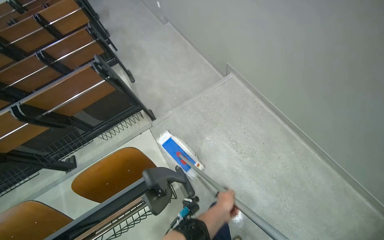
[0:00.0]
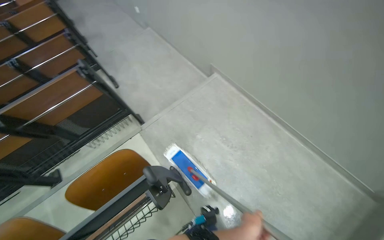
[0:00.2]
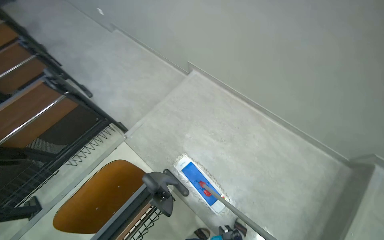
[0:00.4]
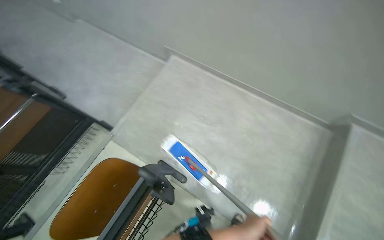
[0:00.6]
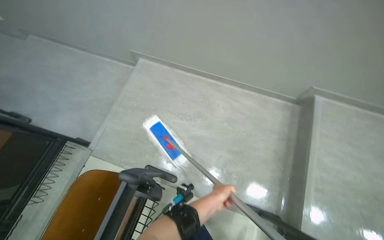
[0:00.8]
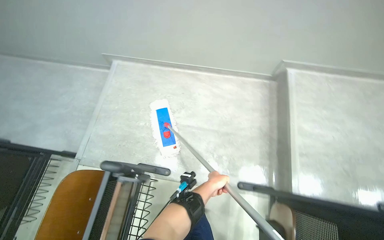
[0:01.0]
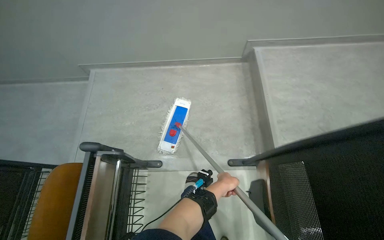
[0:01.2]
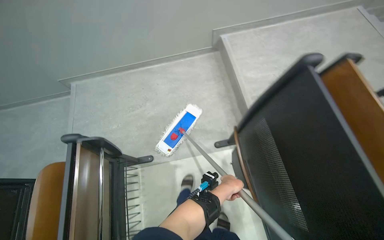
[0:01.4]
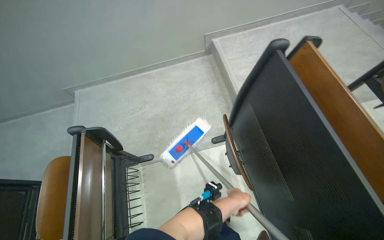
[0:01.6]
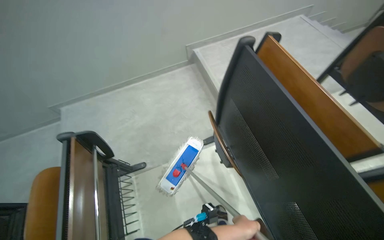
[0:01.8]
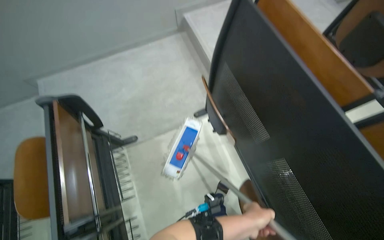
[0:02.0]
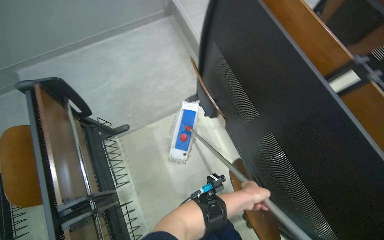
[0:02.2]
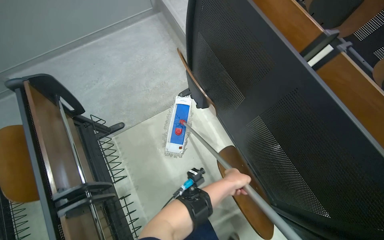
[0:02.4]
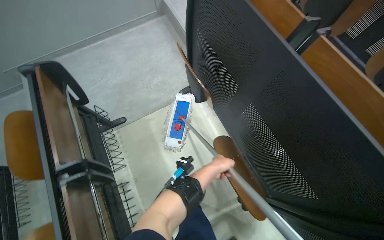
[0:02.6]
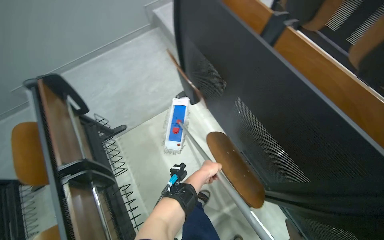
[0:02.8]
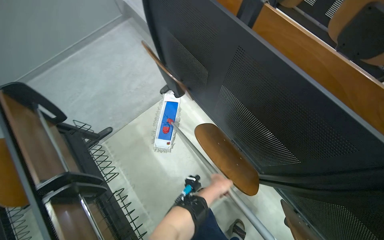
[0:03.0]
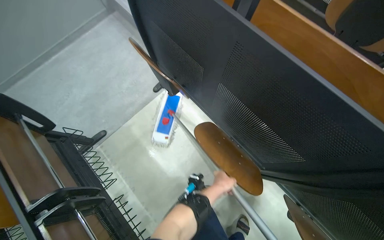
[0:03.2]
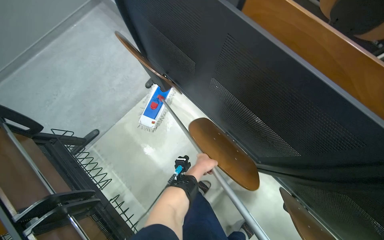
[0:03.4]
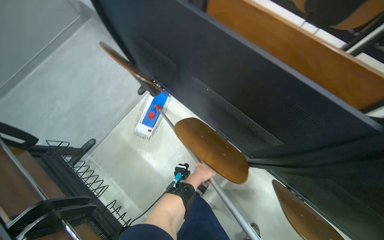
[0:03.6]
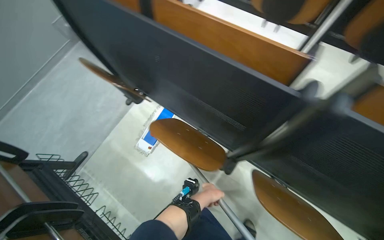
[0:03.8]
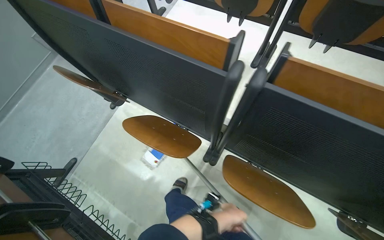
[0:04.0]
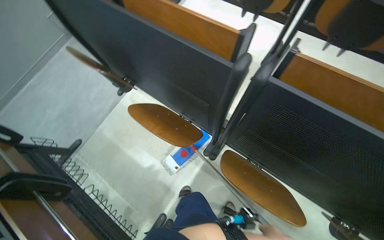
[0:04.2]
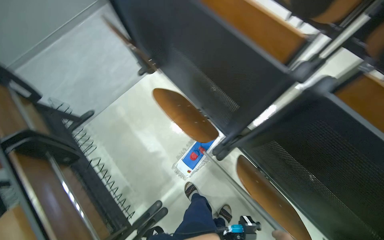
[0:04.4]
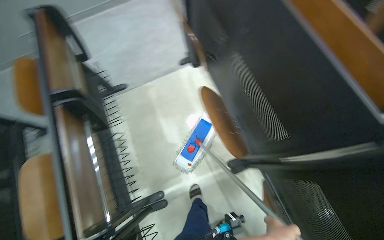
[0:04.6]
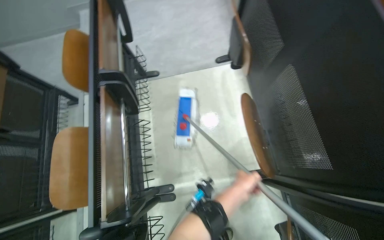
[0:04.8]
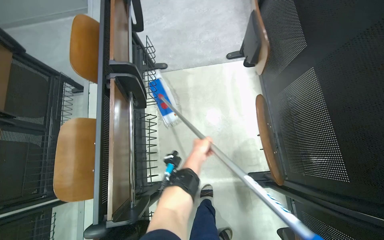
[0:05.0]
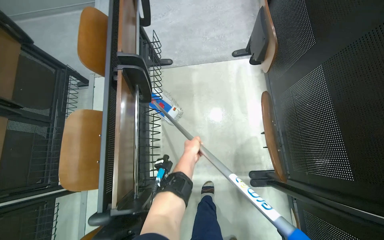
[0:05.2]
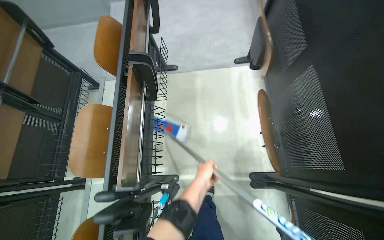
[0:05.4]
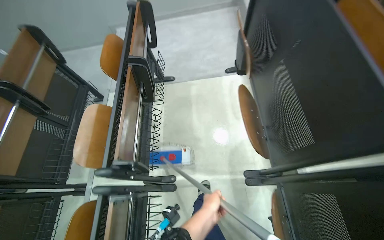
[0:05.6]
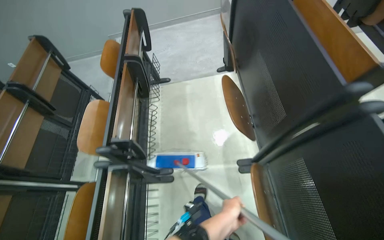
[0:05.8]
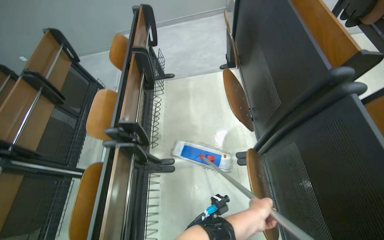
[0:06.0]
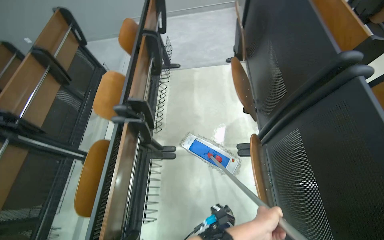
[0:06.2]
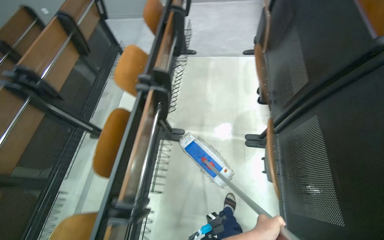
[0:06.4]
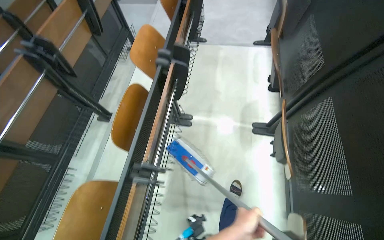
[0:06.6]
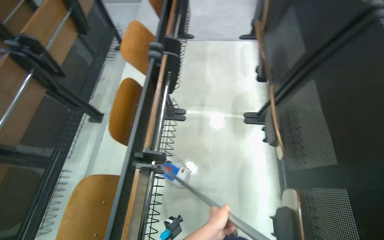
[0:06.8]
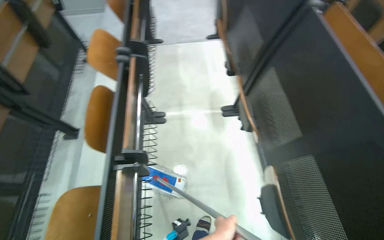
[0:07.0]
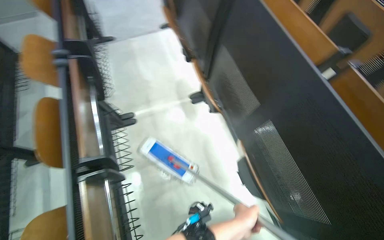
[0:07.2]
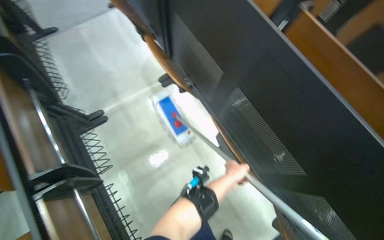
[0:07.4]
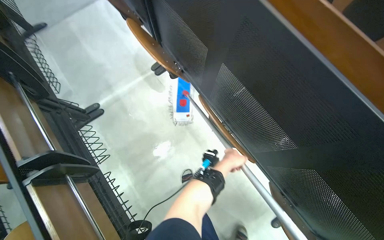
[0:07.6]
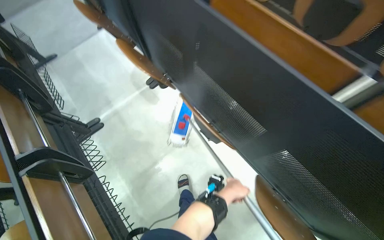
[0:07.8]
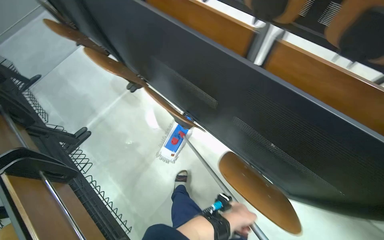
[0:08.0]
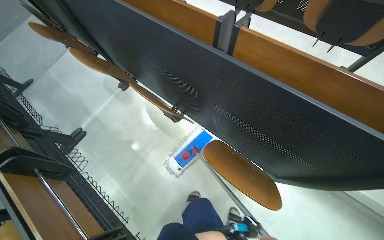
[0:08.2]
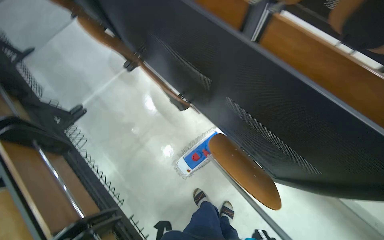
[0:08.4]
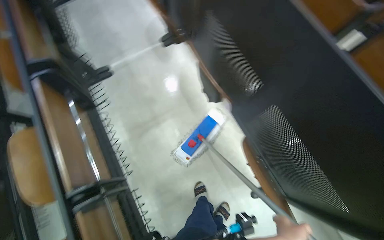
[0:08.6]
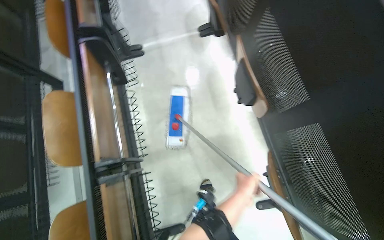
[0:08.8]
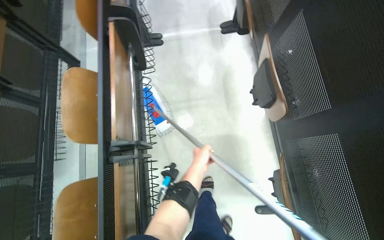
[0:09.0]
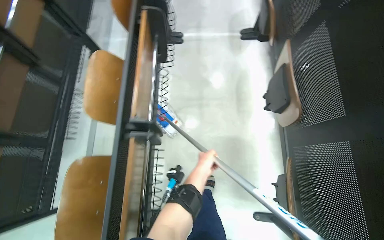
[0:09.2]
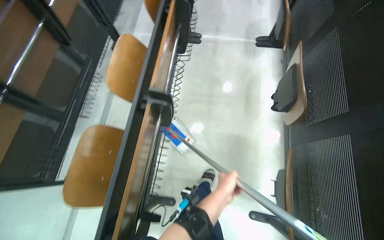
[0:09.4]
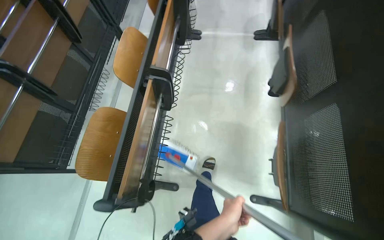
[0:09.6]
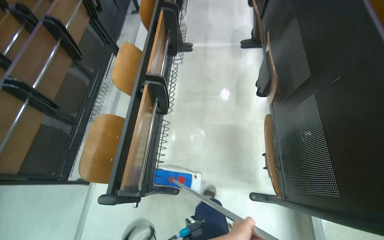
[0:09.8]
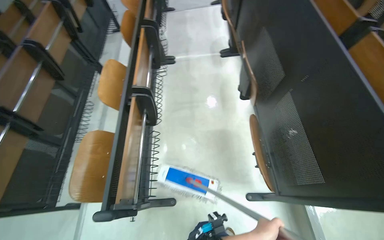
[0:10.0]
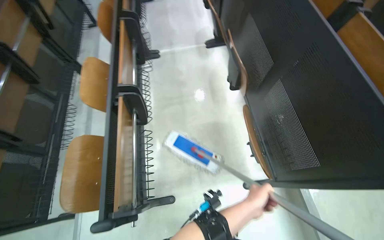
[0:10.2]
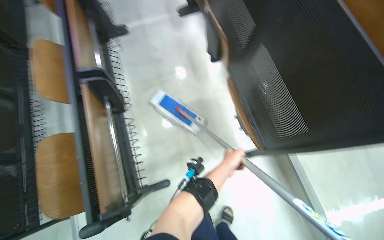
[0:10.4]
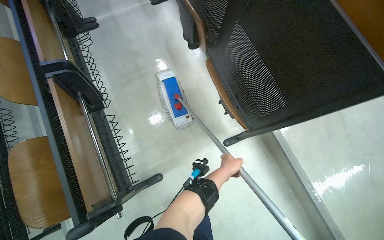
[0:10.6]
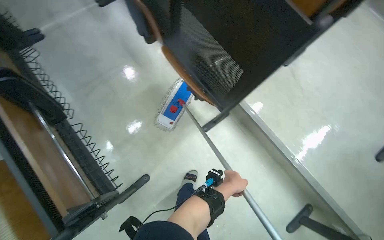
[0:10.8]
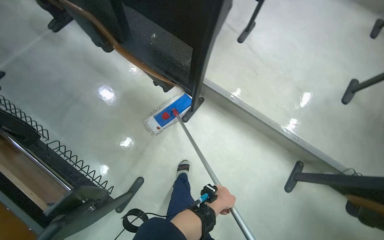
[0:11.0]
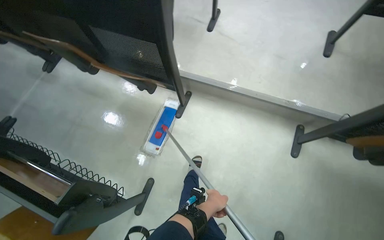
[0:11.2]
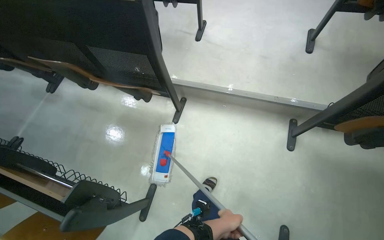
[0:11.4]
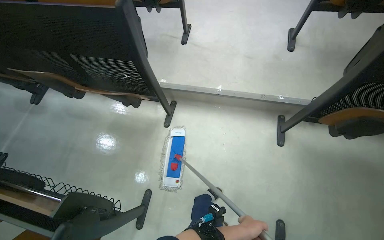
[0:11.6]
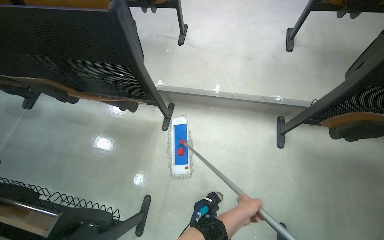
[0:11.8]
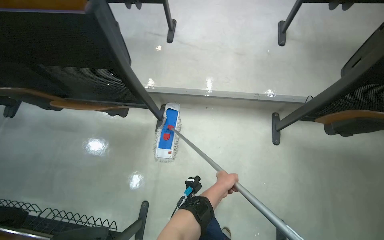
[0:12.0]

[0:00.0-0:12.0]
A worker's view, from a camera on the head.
Job: mopping floor.
The whole recording: Mopping lecture hall floor. The worker mops the floor in the lecture hall, moving the mop between rows of seats.
0:00.0 to 0:01.6: The head travels roughly 70 cm. The head rotates some 70 degrees to the right.
0:01.6 to 0:03.0: The camera travels about 40 cm. The wearer's head swings about 25 degrees to the right.
0:04.4 to 0:06.0: The wearer looks approximately 40 degrees further to the left.
0:06.0 to 0:07.6: The head travels roughly 60 cm. The head rotates some 35 degrees to the right. The view tilts approximately 15 degrees downward.
0:07.6 to 0:09.0: The scene rotates clockwise by some 30 degrees.
0:09.0 to 0:10.4: The camera is carried about 40 cm.
0:10.4 to 0:12.0: The camera is carried some 50 cm. The head rotates about 65 degrees to the right.

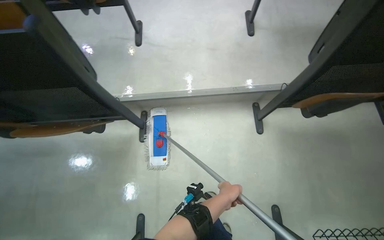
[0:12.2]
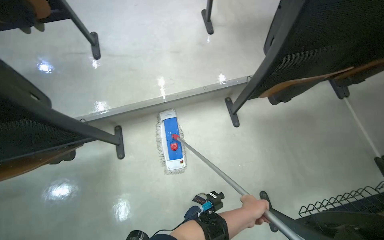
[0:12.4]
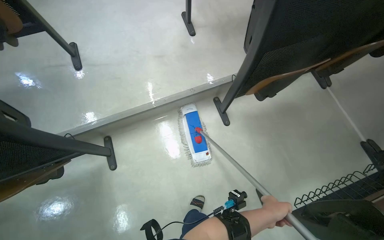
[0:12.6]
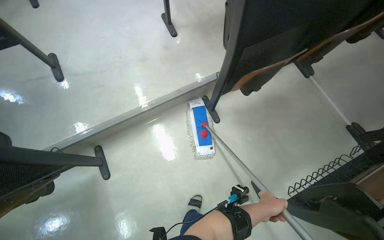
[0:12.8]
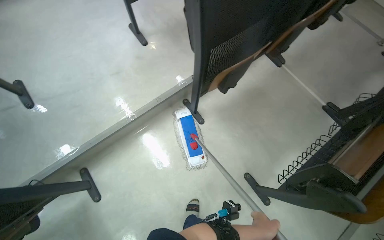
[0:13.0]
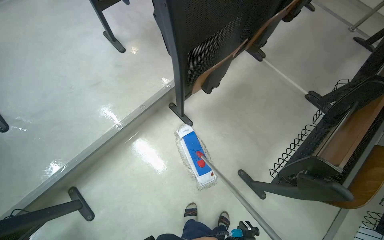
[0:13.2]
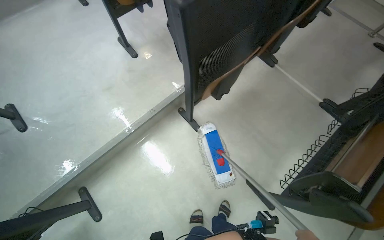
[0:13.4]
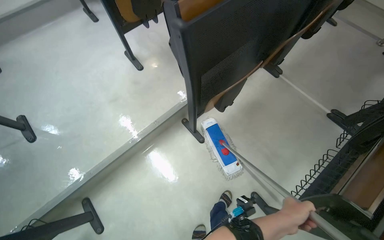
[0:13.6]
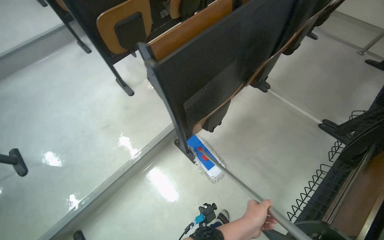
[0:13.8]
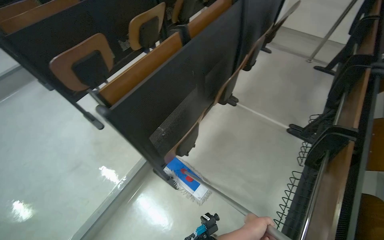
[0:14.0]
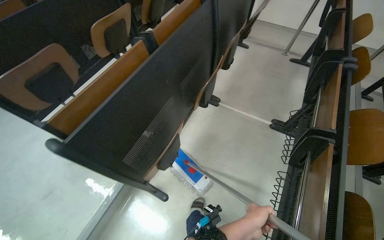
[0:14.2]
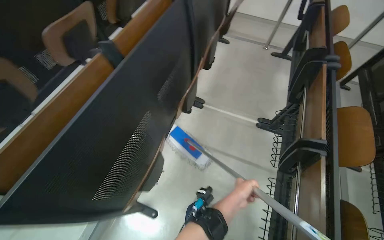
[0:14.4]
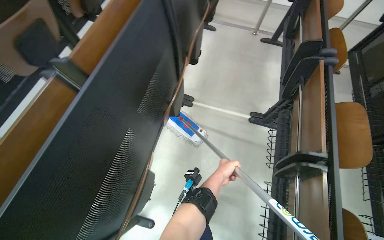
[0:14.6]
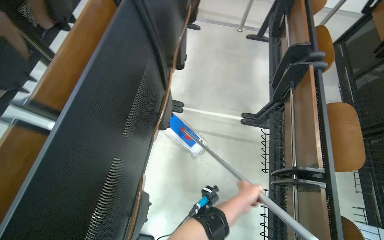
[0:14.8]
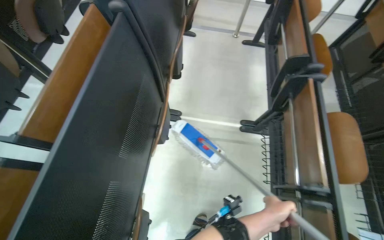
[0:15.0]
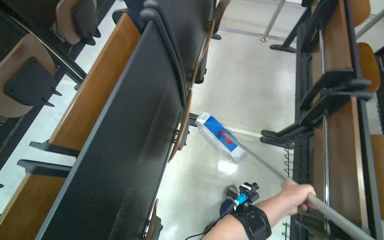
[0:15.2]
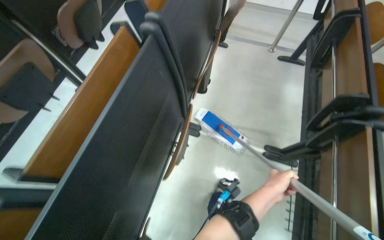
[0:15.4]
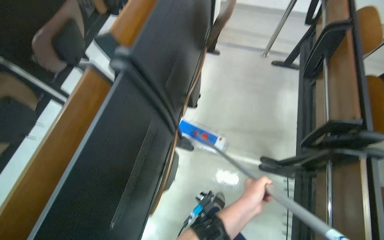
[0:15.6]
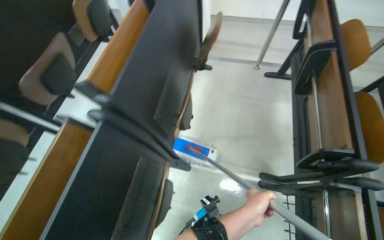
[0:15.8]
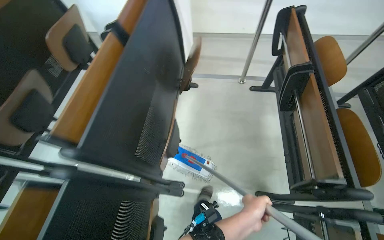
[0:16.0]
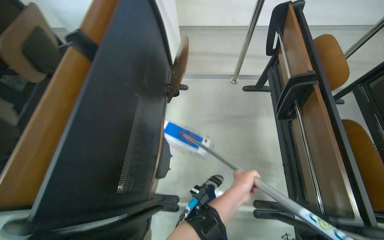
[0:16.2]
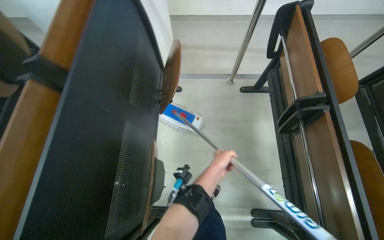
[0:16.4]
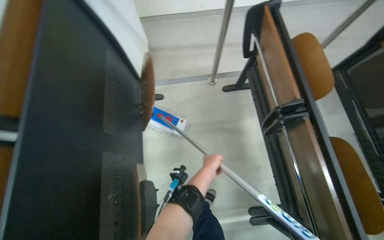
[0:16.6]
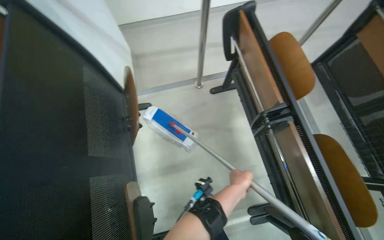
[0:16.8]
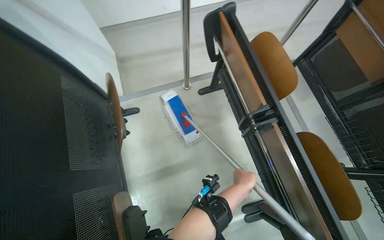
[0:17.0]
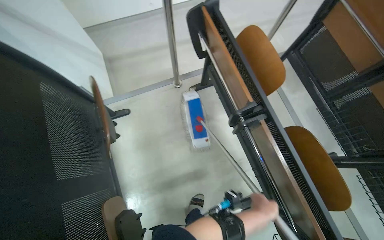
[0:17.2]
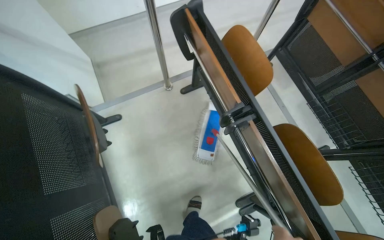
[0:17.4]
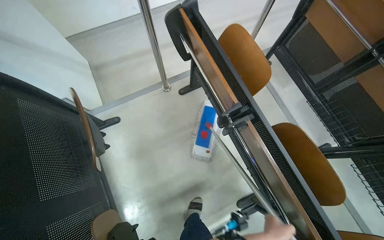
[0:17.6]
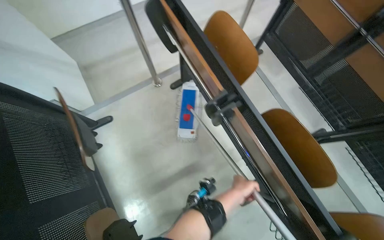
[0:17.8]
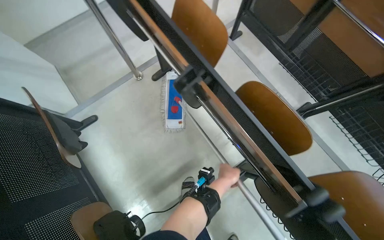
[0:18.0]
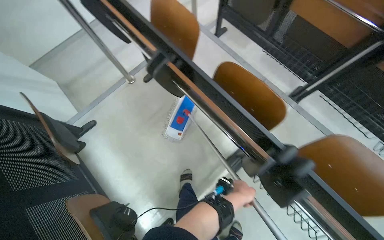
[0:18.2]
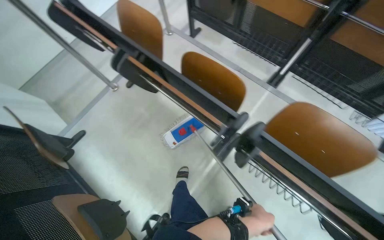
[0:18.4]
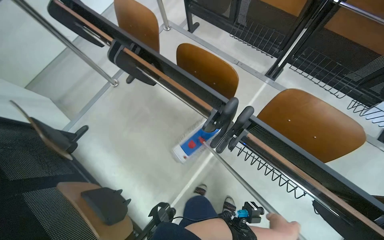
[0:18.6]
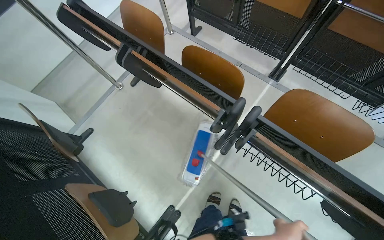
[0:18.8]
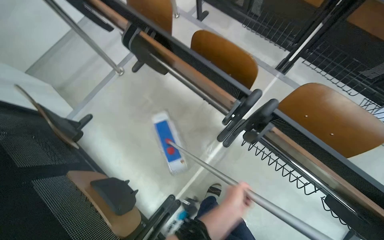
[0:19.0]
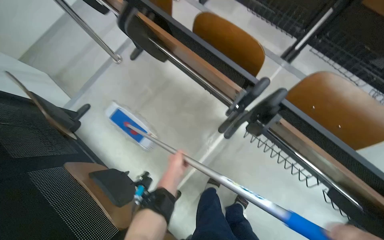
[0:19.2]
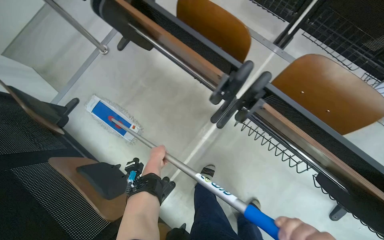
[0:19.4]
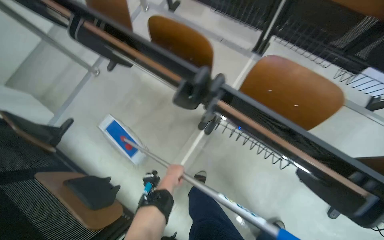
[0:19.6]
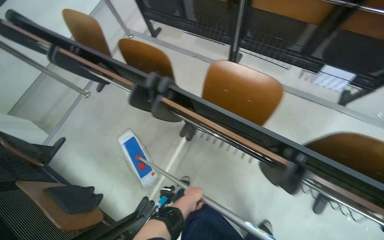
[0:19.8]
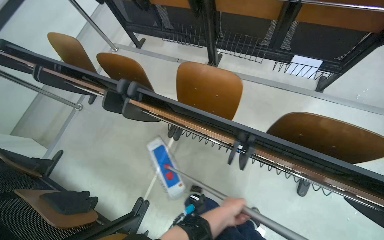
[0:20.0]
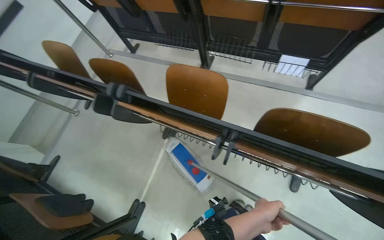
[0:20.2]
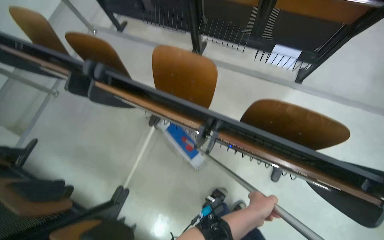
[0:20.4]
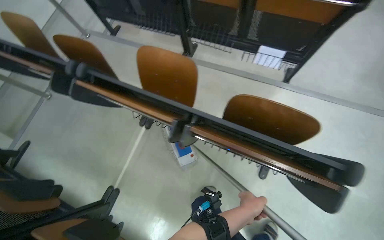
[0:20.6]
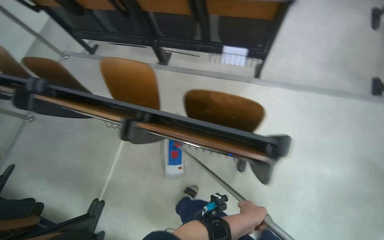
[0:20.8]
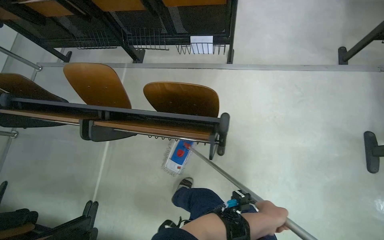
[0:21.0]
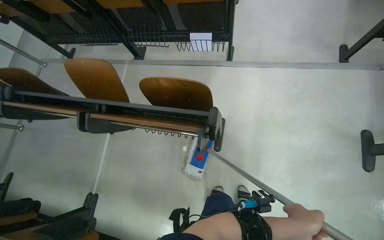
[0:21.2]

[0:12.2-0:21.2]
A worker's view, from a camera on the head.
Job: mopping floor.
The whole recording: Mopping lecture hall floor. The worker mops the floor in the lecture hall, moving the mop between rows of seats.
0:12.2 to 0:13.8: The wearer moves some 40 cm. The wearer's head swings some 40 degrees to the right.
0:13.8 to 0:15.2: The head travels about 80 cm. The wearer looks about 30 degrees further to the right.
0:15.2 to 0:16.6: The camera travels about 1 m.
0:16.6 to 0:18.2: The scene rotates counterclockwise by approximately 35 degrees.
0:18.2 to 0:19.8: The camera is carried approximately 60 cm.
0:19.8 to 0:21.2: The camera is carried to the right, approximately 80 cm.
